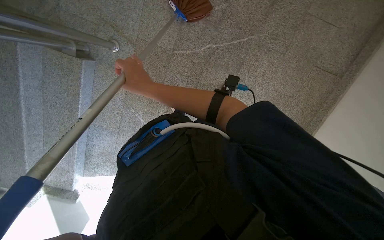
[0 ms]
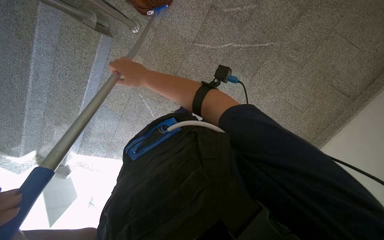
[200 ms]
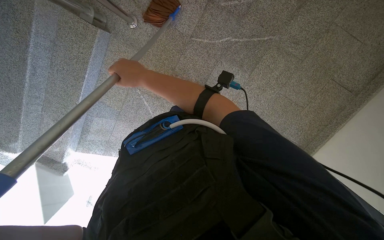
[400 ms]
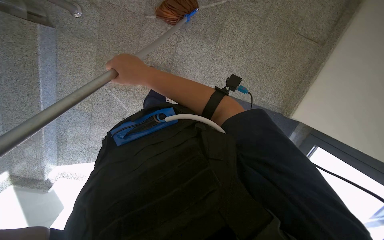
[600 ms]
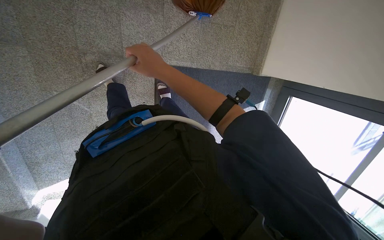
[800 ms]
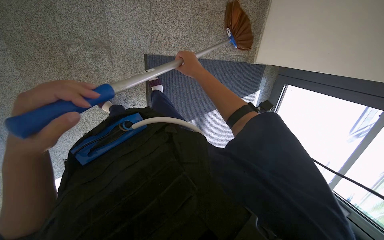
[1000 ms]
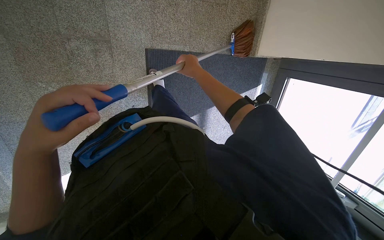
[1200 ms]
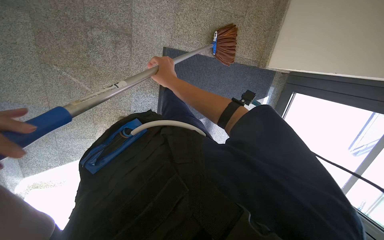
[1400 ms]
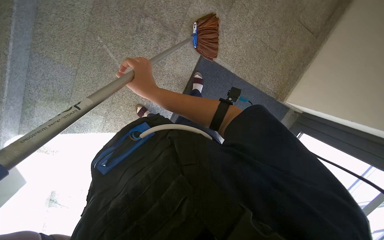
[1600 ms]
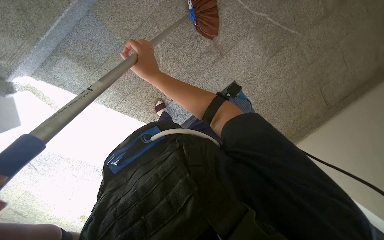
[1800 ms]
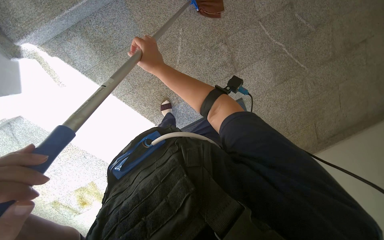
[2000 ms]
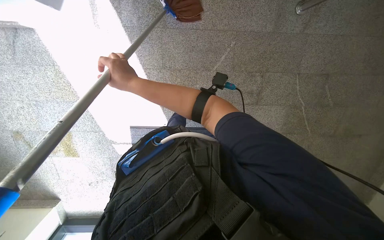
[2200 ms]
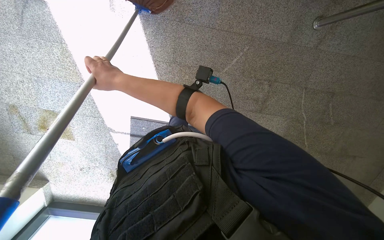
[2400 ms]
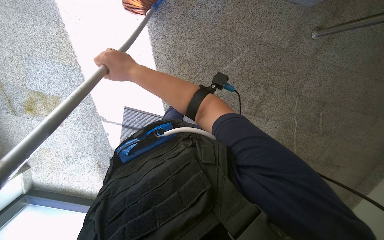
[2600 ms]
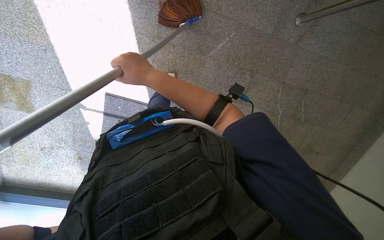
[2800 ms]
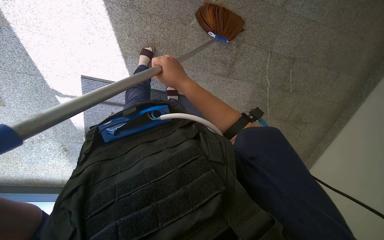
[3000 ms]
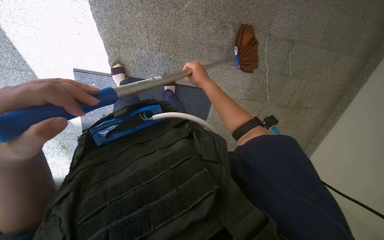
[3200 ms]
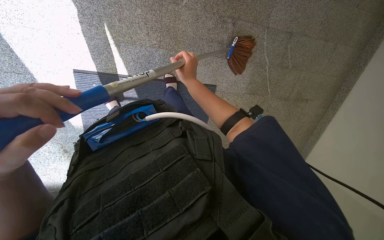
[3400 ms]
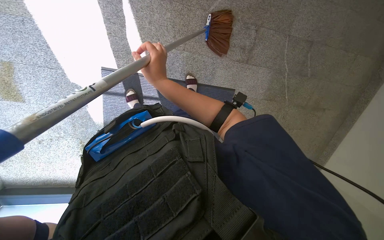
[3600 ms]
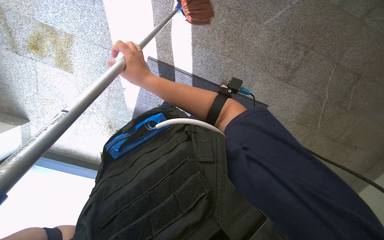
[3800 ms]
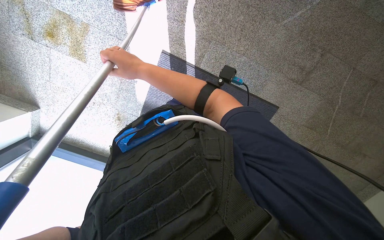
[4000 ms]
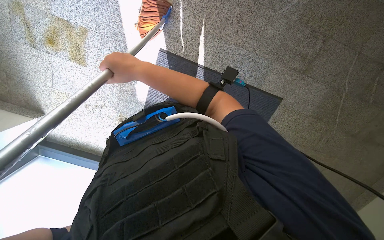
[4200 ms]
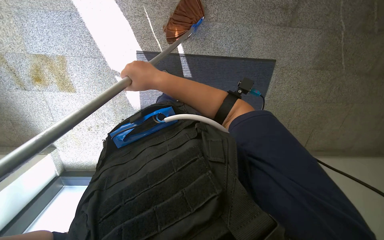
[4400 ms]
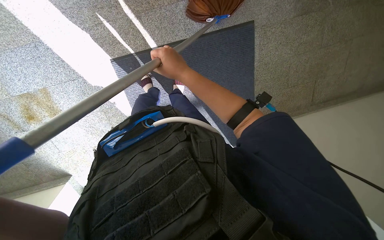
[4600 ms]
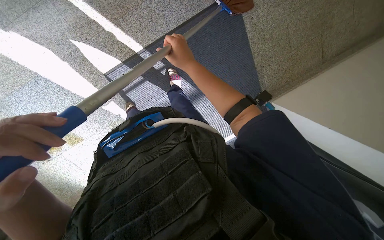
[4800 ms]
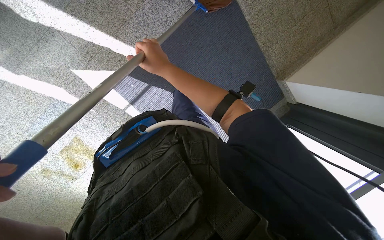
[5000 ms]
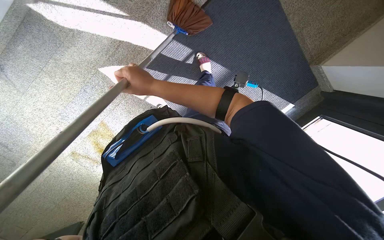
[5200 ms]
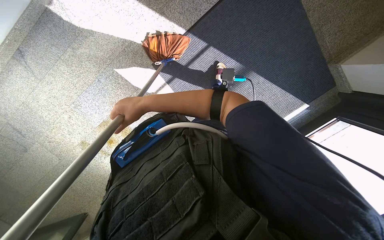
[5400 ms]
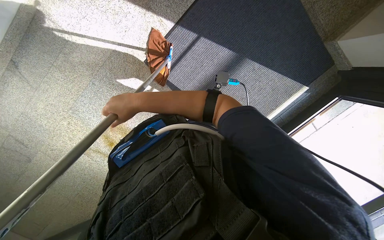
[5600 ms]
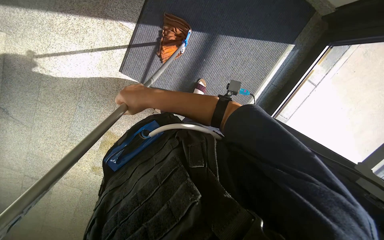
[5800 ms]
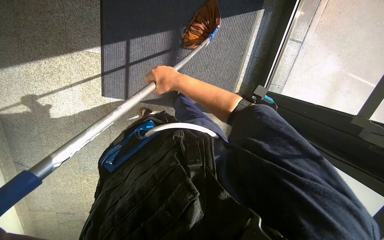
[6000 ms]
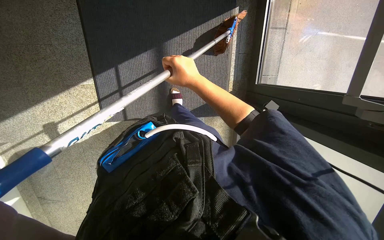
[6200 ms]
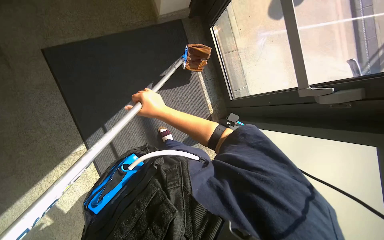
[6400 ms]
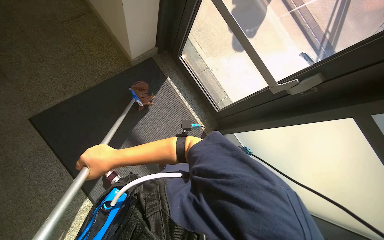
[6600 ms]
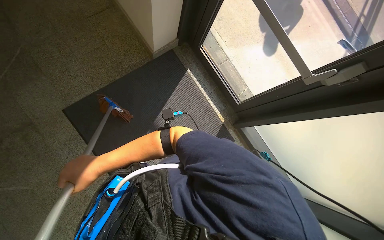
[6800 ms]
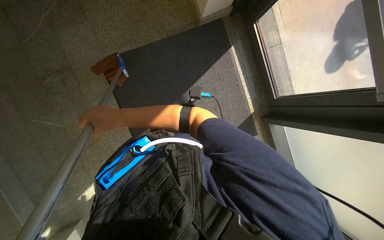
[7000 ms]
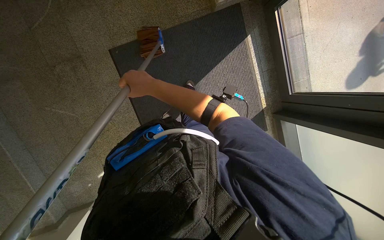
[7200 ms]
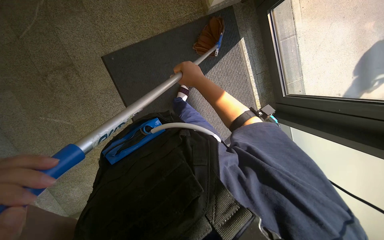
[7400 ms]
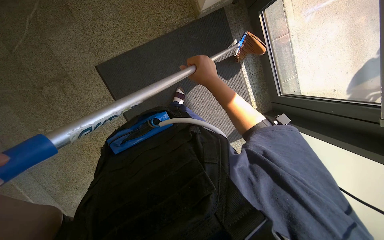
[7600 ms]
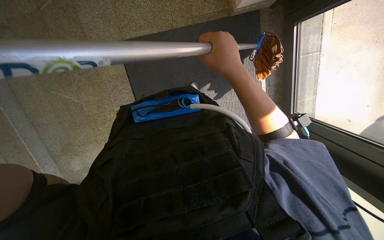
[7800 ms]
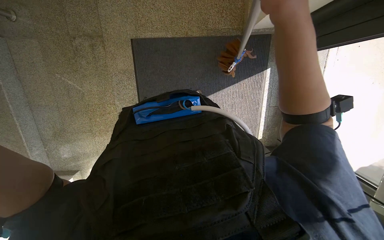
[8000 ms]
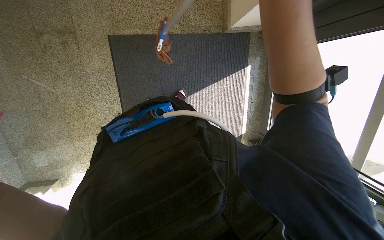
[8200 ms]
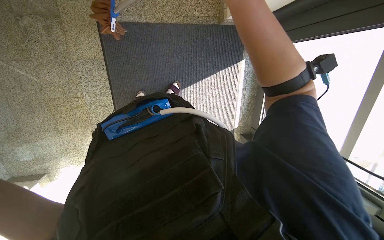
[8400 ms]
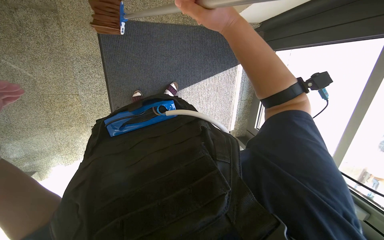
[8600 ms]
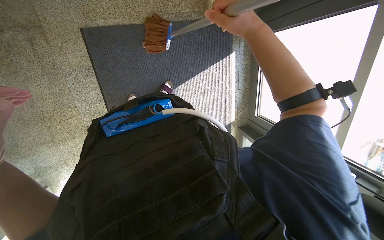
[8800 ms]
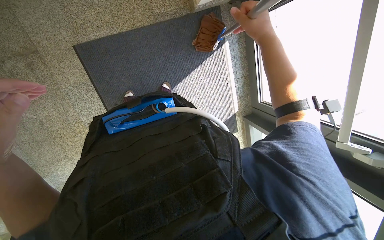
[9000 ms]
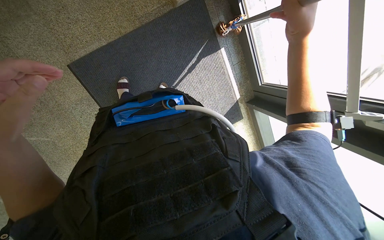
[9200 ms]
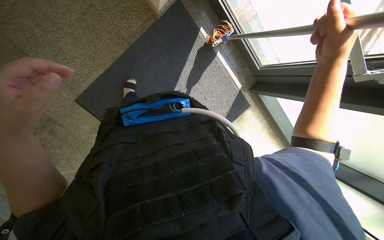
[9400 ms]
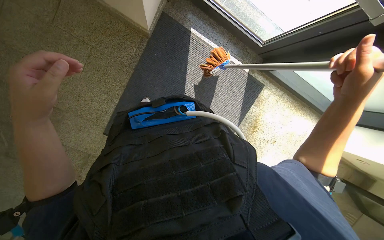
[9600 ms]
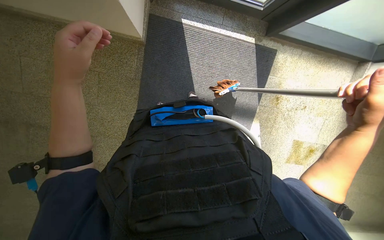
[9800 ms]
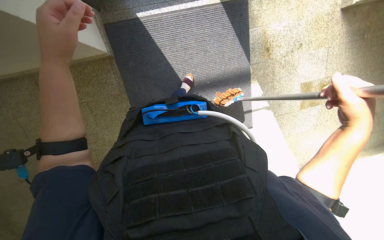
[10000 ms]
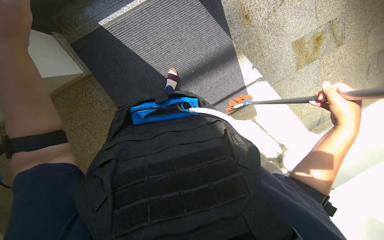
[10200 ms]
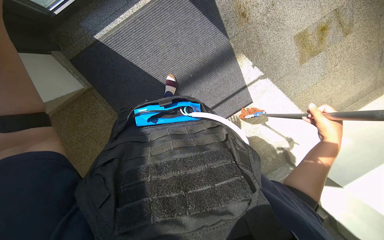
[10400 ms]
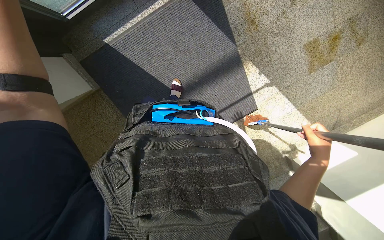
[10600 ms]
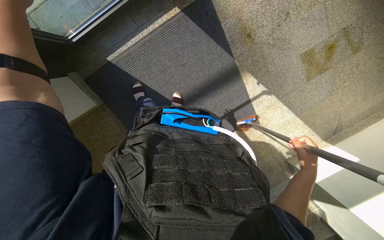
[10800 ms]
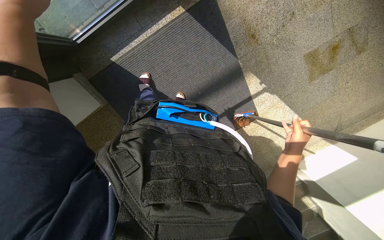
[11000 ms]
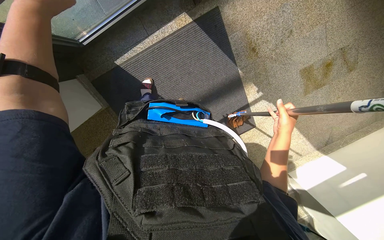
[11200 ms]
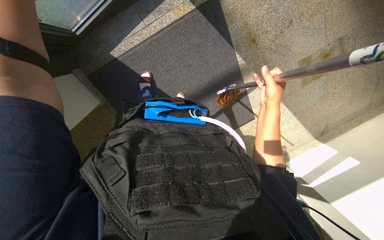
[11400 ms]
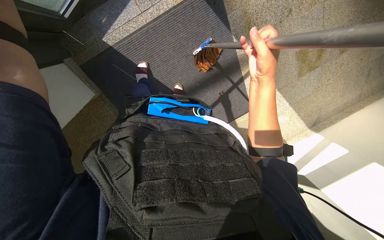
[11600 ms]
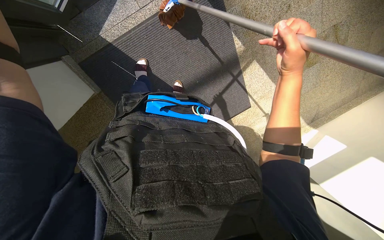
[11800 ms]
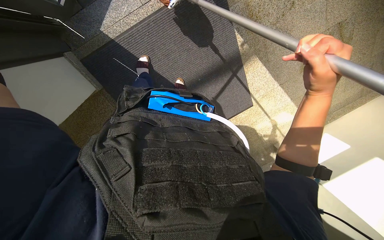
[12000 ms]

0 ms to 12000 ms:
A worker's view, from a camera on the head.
Job: sweeping floor.
The whole recording: Sweeping floor on landing. The worker sweeps the floor on the landing with a broom.
1600 ms to 3000 ms: The head travels some 40 cm. The camera sweeps to the right, by approximately 20 degrees. The scene rotates clockwise by roughly 40 degrees.
3000 ms to 4400 ms: The camera is aimed roughly 25 degrees further to the left. The right hand heads to the left, covering about 10 cm.
6000 ms to 7600 ms: The view pans to the left by roughly 20 degrees. The scene rotates counterclockwise by some 30 degrees.
7600 ms to 9000 ms: The right hand is displaced to the right, up the picture and nearer to the camera by approximately 25 cm.
9000 ms to 10400 ms: The camera travels roughly 40 cm. The camera sweeps to the left, by some 30 degrees. The wearer looks roughly 20 degrees further downward. Everything in view rotates some 100 degrees counterclockwise.
10400 ms to 12000 ms: The right hand moves up the picture, to the left and nearer to the camera, some 40 cm.

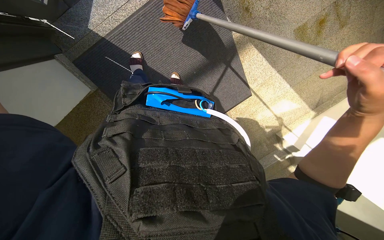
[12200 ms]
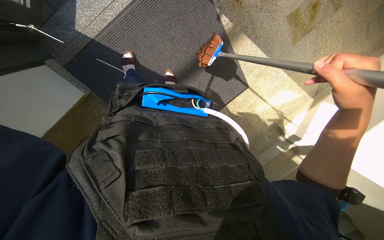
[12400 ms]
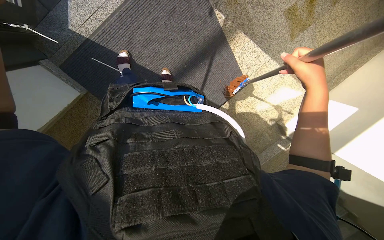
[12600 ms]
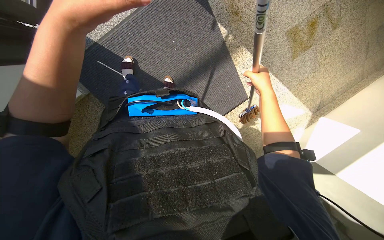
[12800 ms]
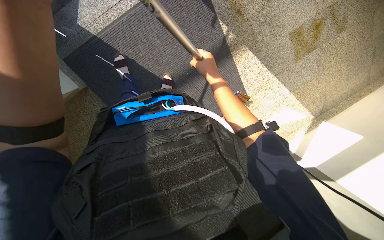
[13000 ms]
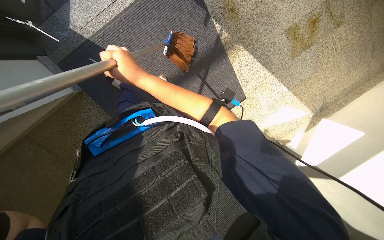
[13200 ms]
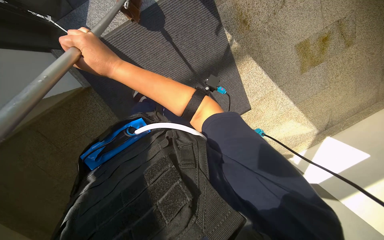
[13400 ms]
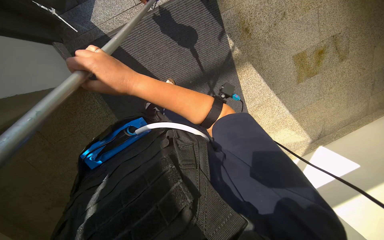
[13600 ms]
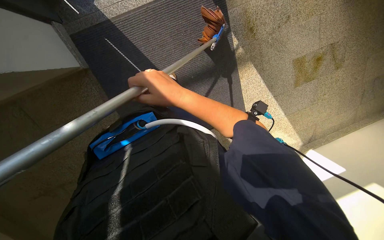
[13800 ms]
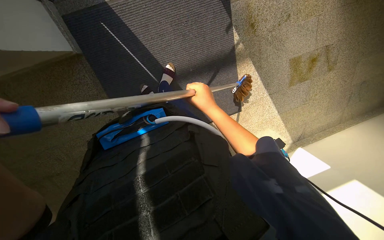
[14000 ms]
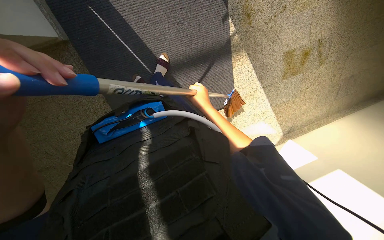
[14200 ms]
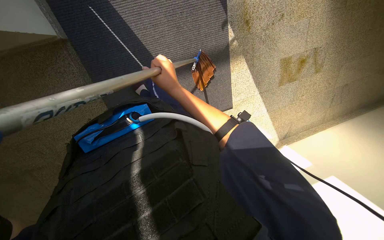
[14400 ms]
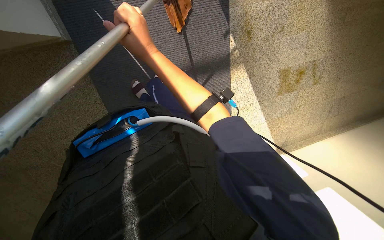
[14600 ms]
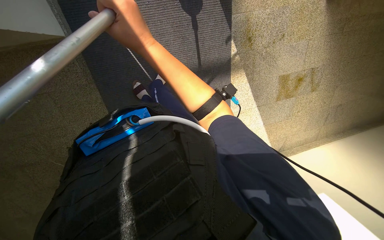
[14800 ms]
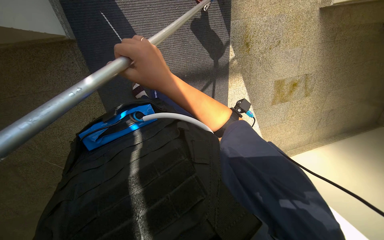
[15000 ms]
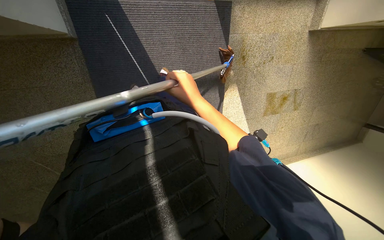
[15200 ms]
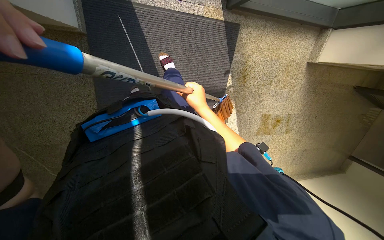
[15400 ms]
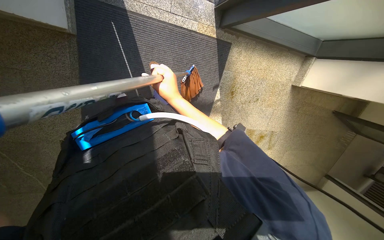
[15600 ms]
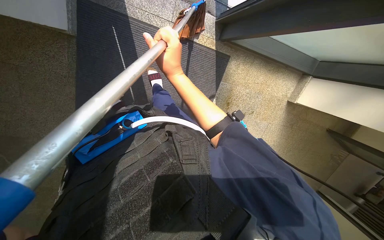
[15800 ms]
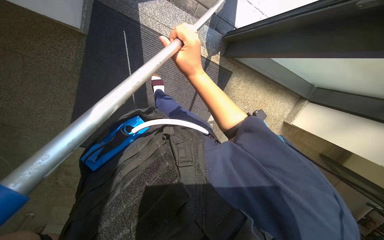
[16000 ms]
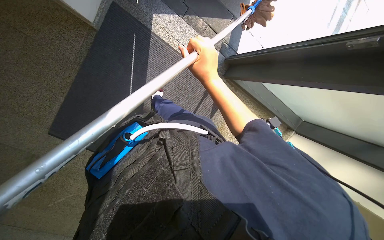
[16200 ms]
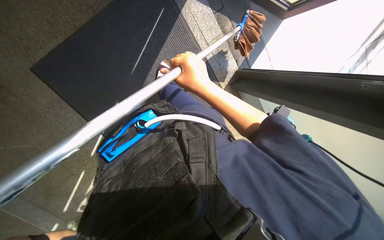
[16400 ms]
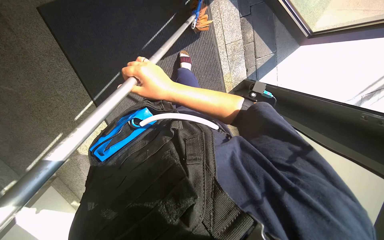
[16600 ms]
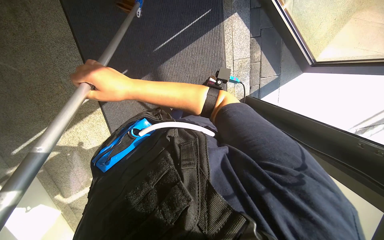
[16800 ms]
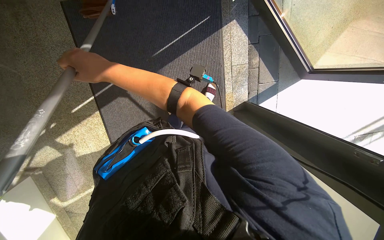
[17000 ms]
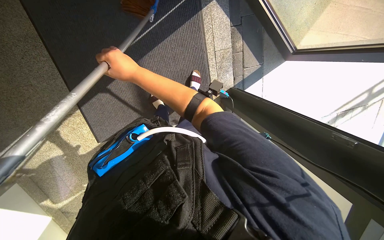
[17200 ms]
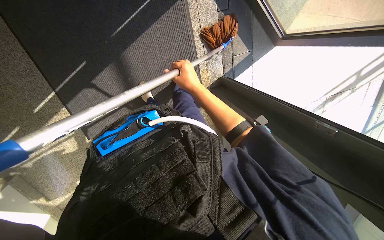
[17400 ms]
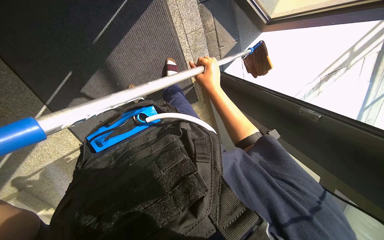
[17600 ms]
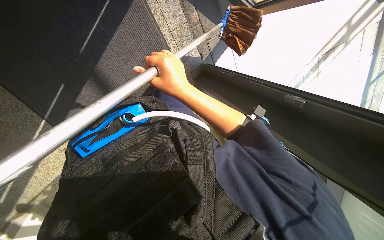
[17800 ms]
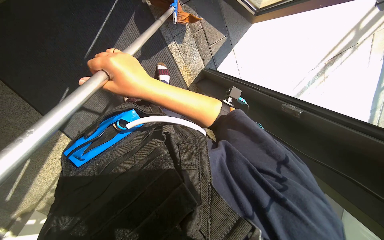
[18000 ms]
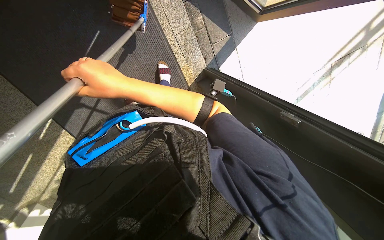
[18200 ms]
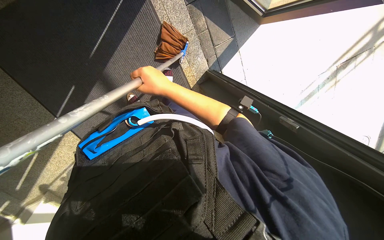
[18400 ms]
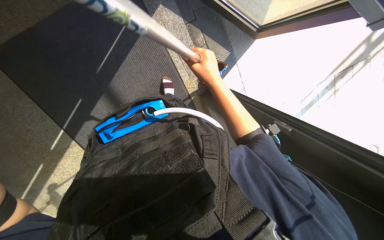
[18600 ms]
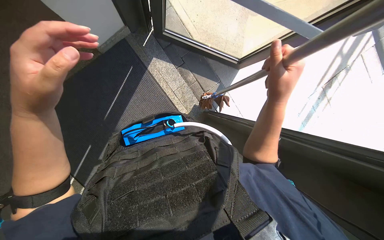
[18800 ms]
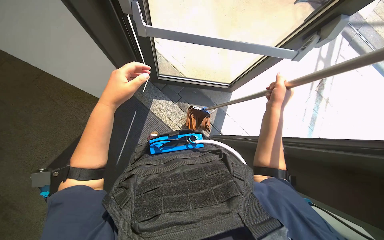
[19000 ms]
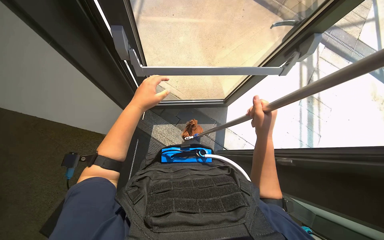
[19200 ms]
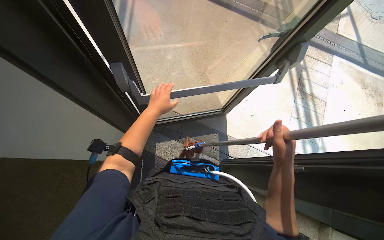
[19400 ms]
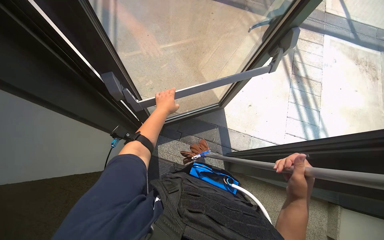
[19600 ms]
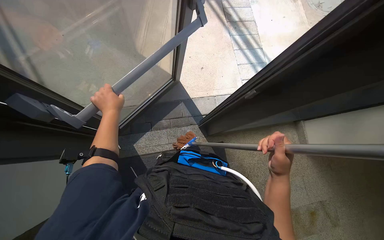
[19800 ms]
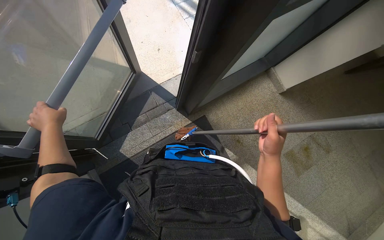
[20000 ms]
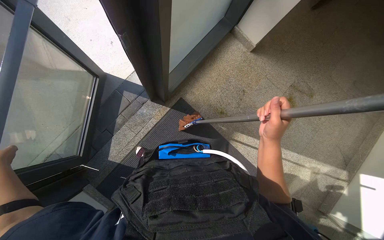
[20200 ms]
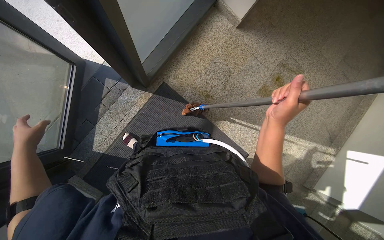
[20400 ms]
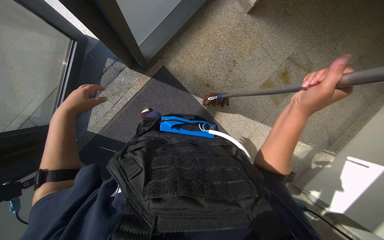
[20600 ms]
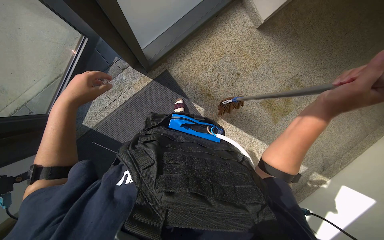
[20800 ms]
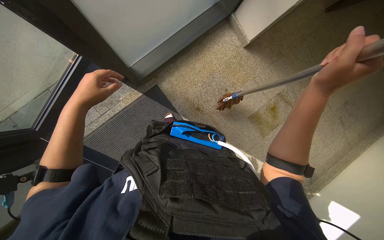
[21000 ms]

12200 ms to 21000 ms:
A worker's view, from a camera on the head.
Job: sweeping floor.
The whole recording: Sweeping floor on landing. The worker sweeps the floor on the landing with a broom.
12200 ms to 13600 ms: The right hand is displaced to the left by some 40 cm.
13600 ms to 15200 ms: The view swings about 15 degrees to the right. The right hand goes left and right, some 25 cm each way, reversing 2 times.
15200 ms to 16600 ms: The view swings roughly 20 degrees to the right. The scene rotates clockwise by about 70 degrees.
16600 ms to 18000 ms: The right hand swings left and right, some 30 cm each way, with 2 reversals.
18000 ms to 19600 ms: The view tips upward by approximately 30 degrees. The scene rotates counterclockwise by approximately 25 degrees. The right hand moves left and right over some 50 cm, changing direction 2 times.
19600 ms to 21000 ms: The head turns to the right by roughly 55 degrees. The camera pitches downward, by roughly 20 degrees.
